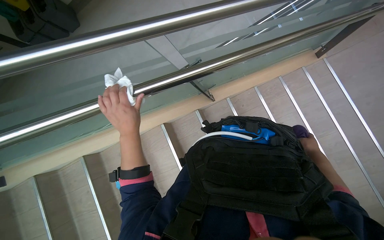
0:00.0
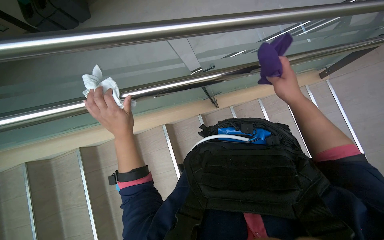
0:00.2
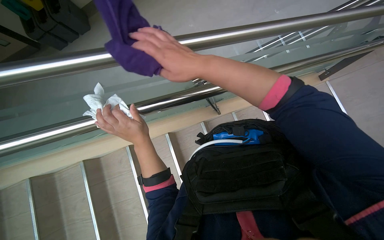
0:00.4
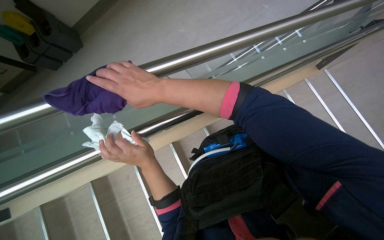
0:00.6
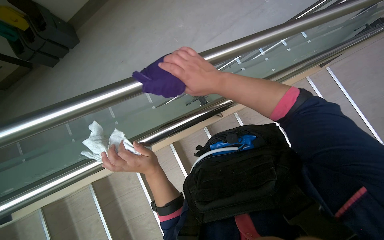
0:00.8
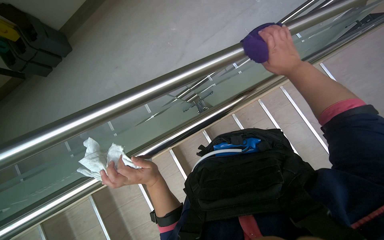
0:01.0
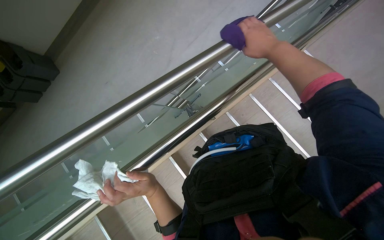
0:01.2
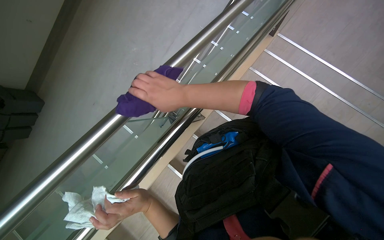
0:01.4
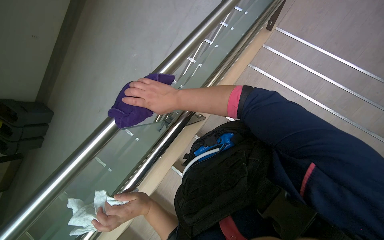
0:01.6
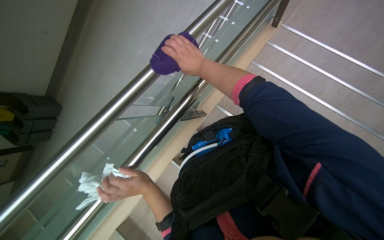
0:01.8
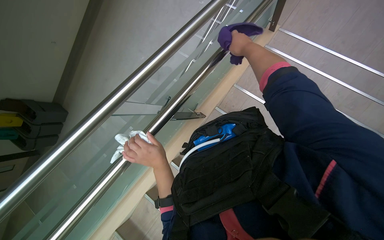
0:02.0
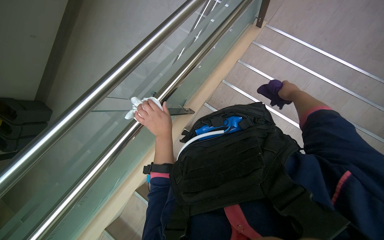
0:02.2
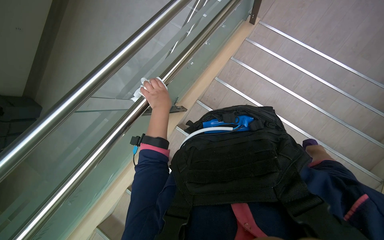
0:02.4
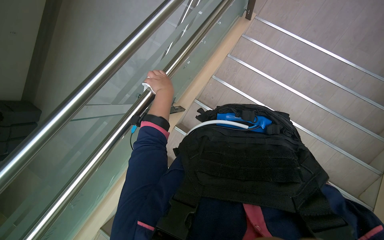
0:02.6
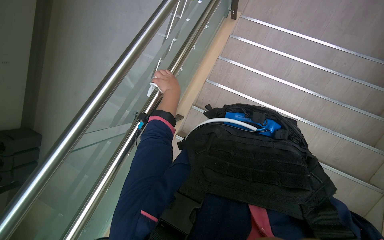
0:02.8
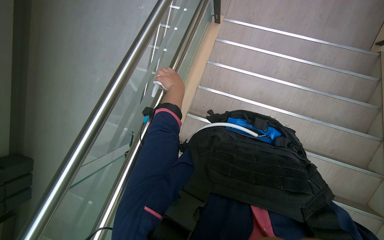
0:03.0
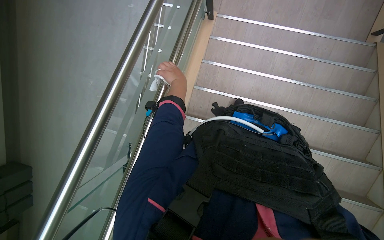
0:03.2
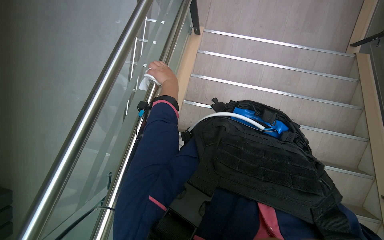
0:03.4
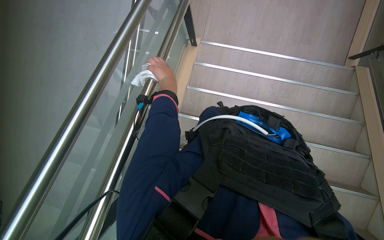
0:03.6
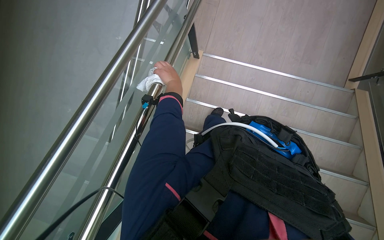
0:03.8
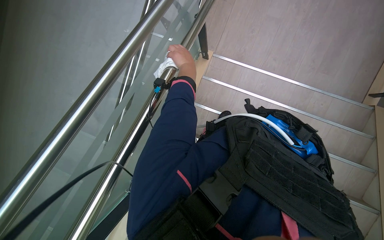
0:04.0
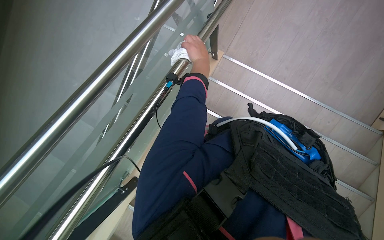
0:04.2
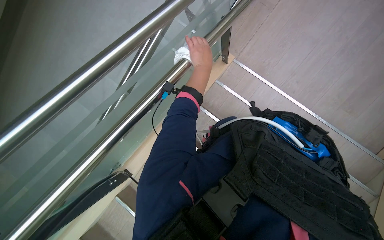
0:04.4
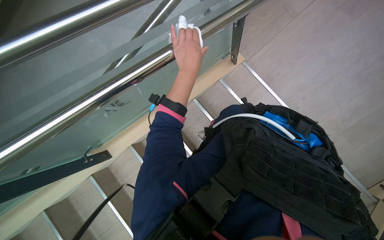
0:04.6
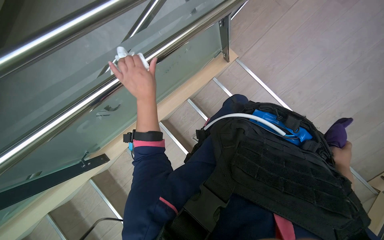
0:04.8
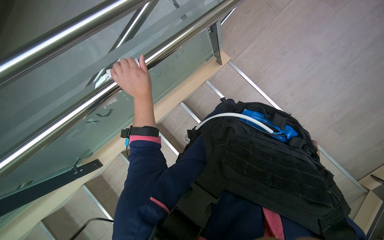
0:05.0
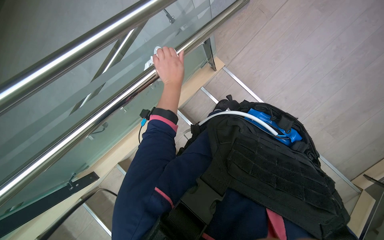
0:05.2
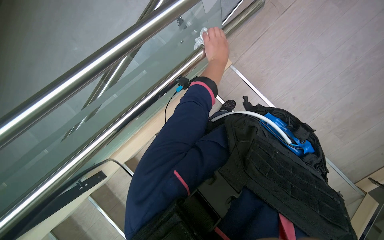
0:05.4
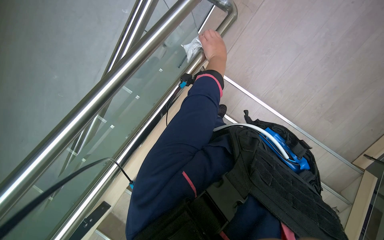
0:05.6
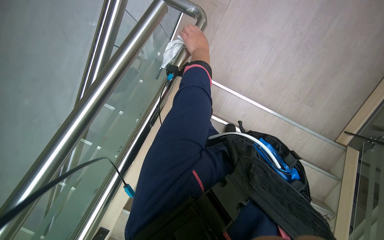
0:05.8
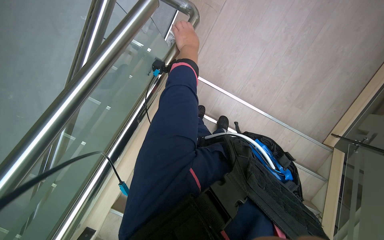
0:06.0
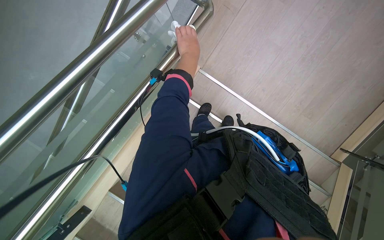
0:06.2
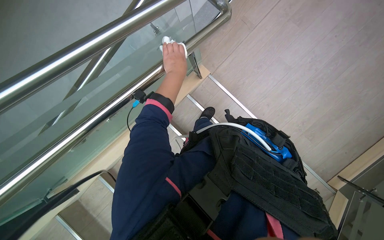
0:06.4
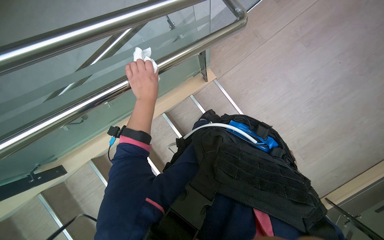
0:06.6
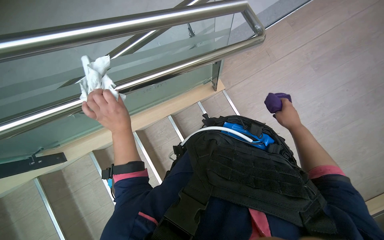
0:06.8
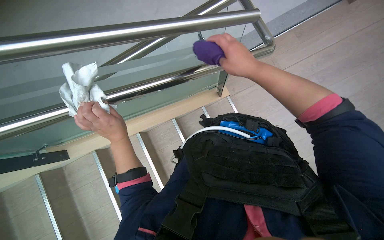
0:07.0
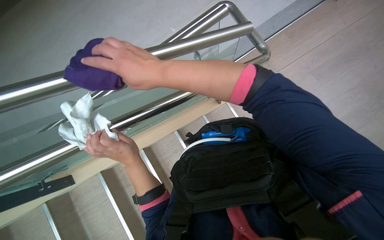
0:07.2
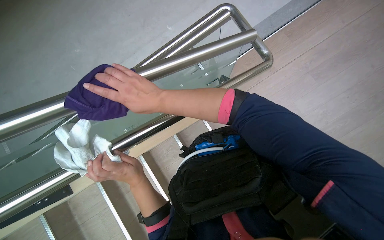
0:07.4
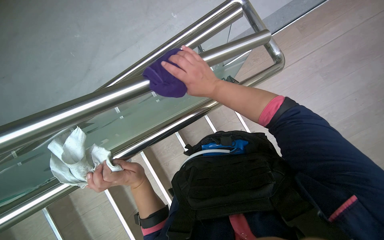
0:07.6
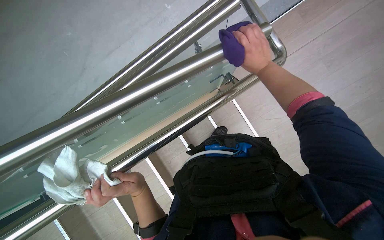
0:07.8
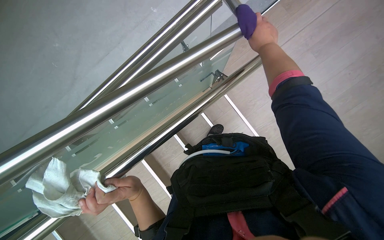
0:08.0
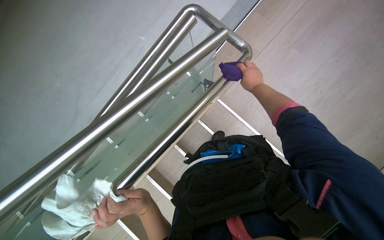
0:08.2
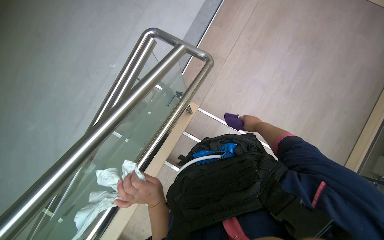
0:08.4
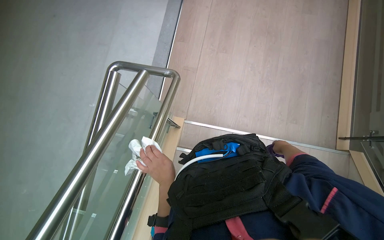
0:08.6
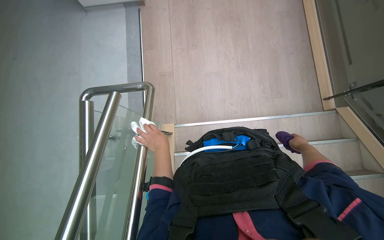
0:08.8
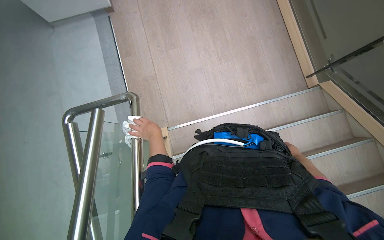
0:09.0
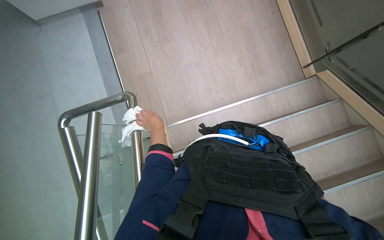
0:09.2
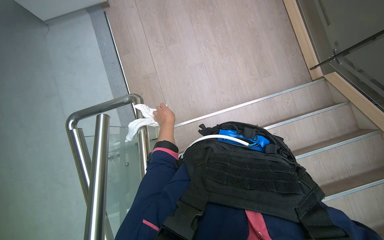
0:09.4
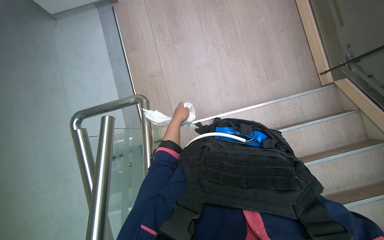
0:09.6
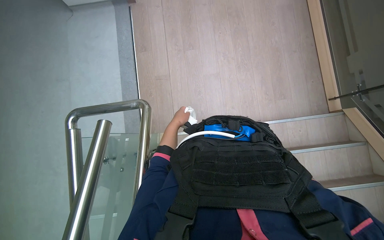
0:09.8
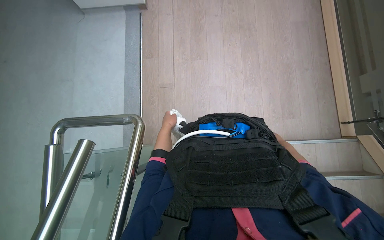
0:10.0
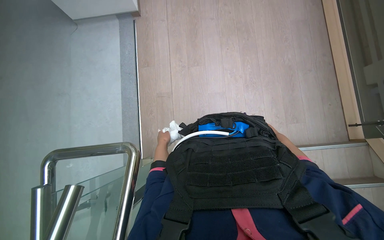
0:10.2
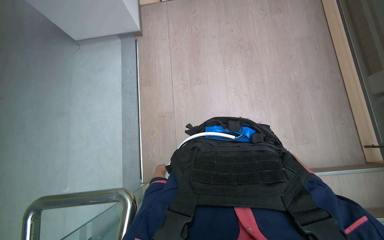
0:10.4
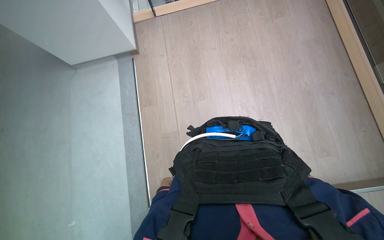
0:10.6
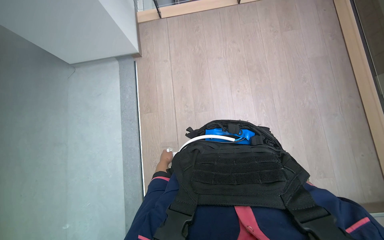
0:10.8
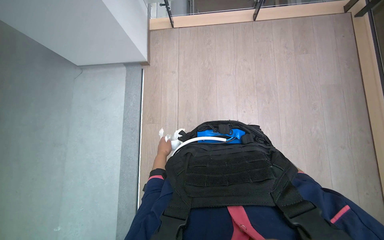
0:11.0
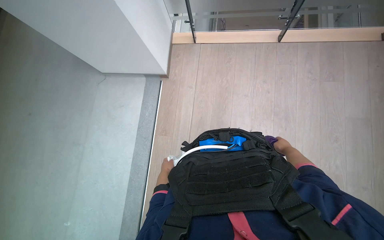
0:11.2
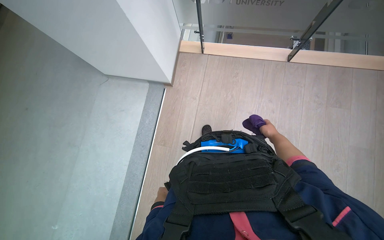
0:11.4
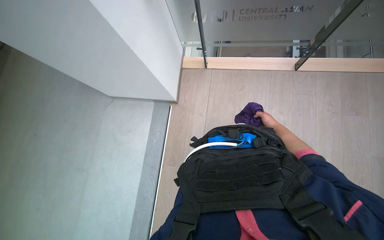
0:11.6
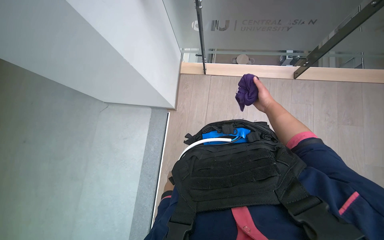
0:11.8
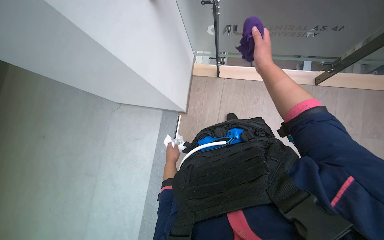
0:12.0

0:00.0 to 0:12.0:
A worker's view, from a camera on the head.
Job: wiping surfaces.
The whole recording: Wiping metal and glass railings. The worker wipes metal and glass railings with a white and purple cloth.
0:00.0 to 0:01.6: The scene rotates counterclockwise by approximately 30 degrees.
0:03.0 to 0:04.4: The view tips upward by about 15 degrees. The left hand travels up the picture by approximately 30 cm.
0:04.4 to 0:06.0: The left hand goes left and right, roughly 25 cm each way, reversing 2 times.
0:07.6 to 0:09.0: The wearer looks approximately 75 degrees further to the right.
0:09.0 to 0:10.4: The view tilts some 10 degrees upward. The left hand is displaced farther from the camera and down the picture by about 30 cm.
0:10.4 to 0:12.0: The camera is carried about 90 cm. The wearer's head swings approximately 20 degrees to the left.

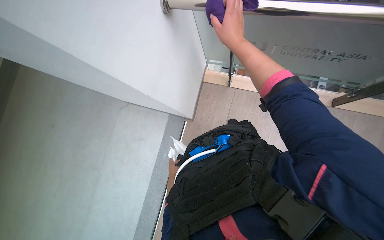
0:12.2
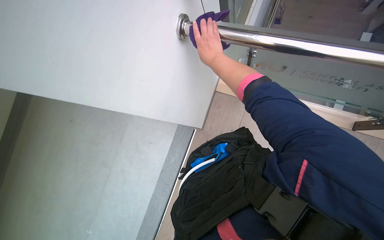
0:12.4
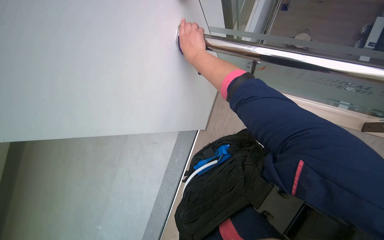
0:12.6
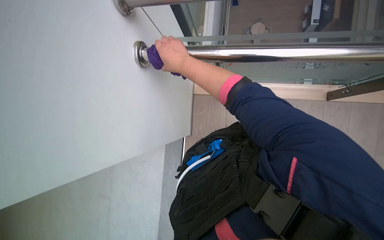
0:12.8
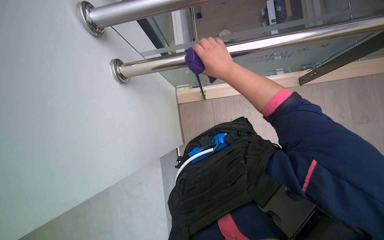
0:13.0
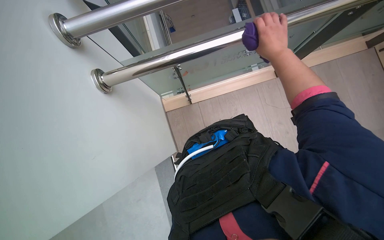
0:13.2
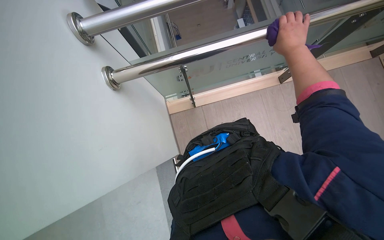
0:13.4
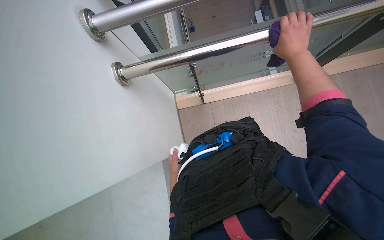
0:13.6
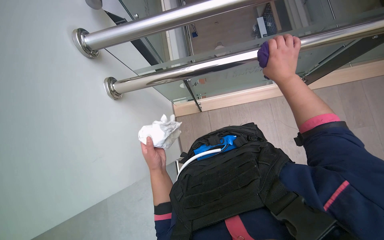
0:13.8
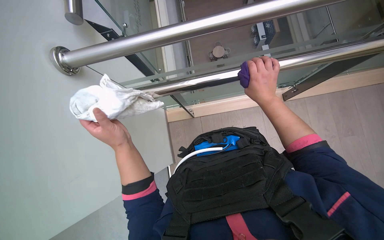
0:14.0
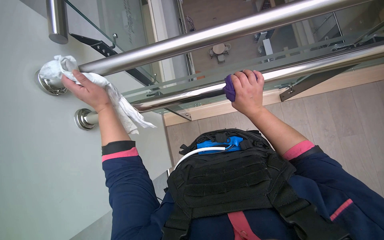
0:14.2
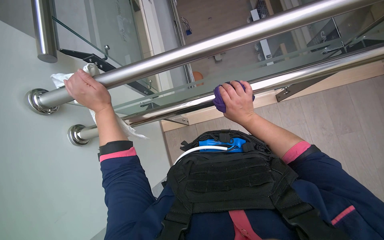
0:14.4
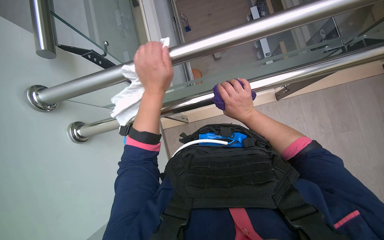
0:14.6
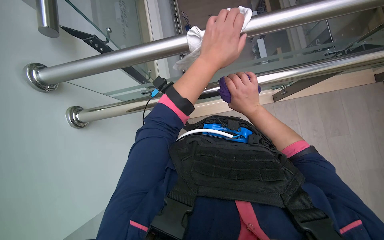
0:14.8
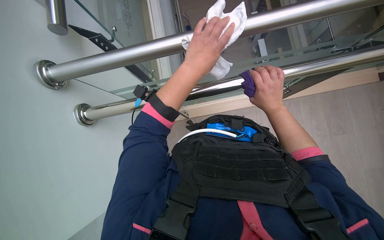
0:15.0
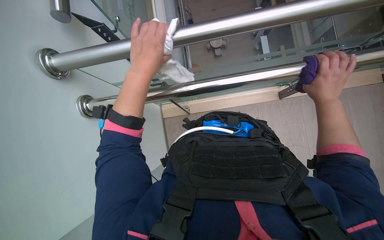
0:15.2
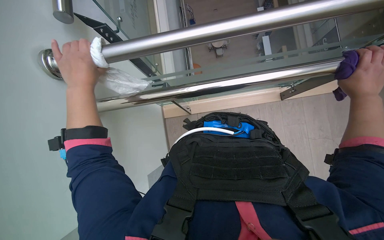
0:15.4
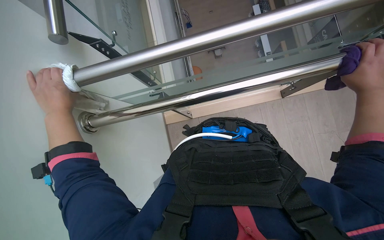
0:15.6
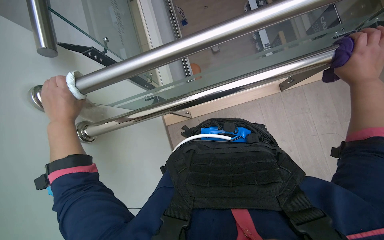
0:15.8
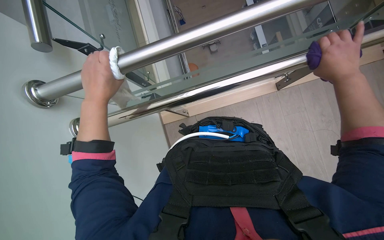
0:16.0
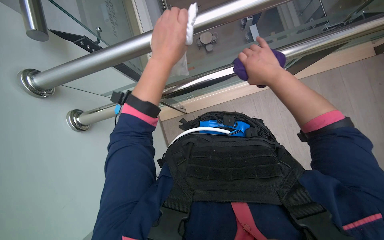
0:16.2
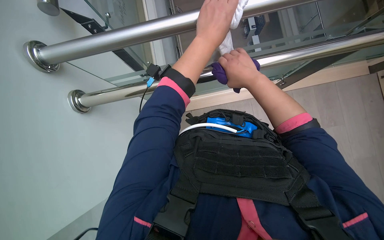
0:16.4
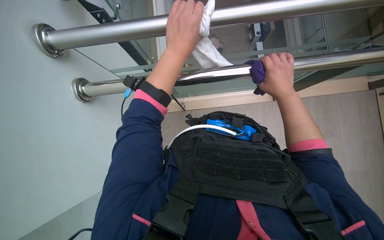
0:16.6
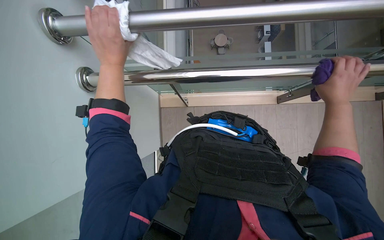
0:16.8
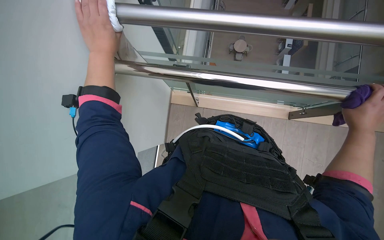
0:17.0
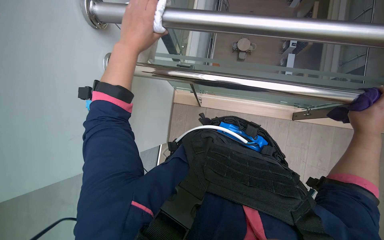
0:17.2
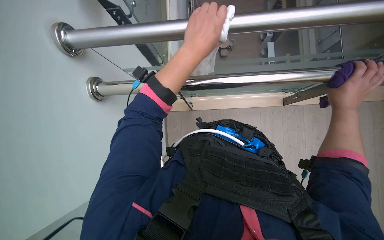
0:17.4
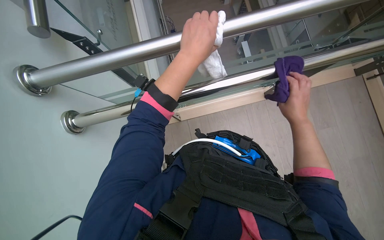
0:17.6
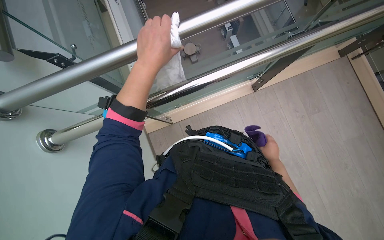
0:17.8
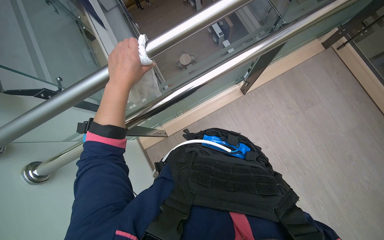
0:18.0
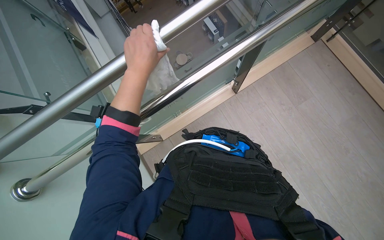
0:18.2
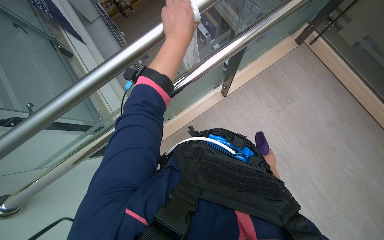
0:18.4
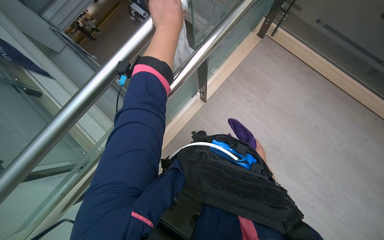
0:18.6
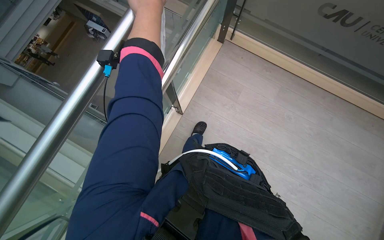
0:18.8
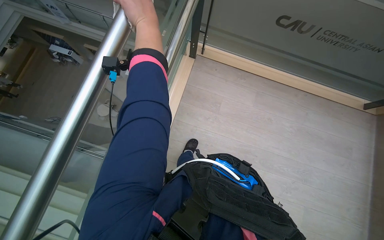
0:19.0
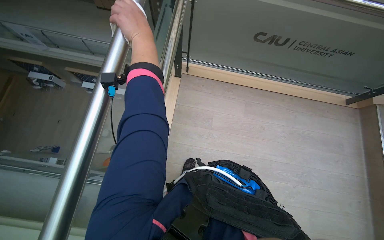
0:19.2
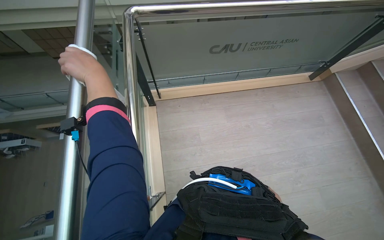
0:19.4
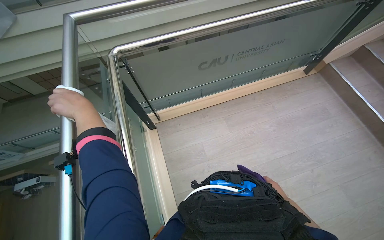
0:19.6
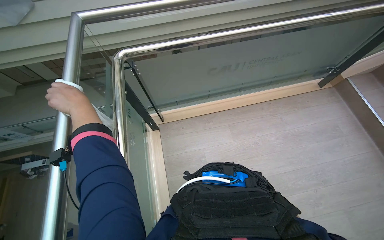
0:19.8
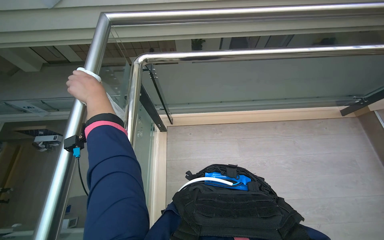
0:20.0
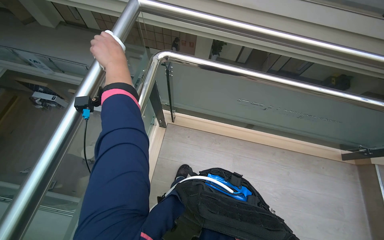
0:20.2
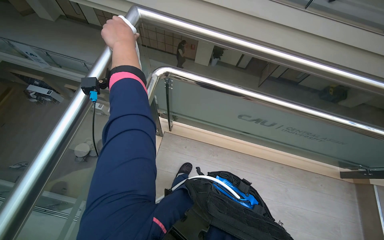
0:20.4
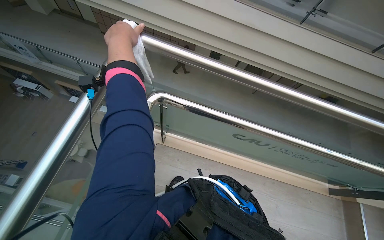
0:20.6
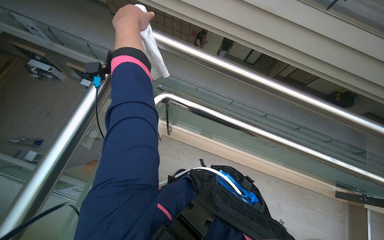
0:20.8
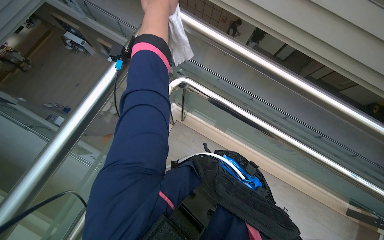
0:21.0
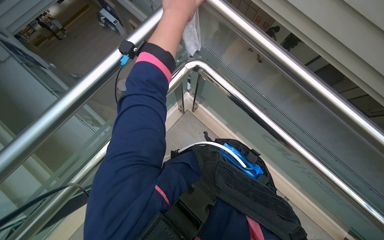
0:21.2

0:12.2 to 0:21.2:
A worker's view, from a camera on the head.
Job: wiping surfaces.
The whole recording: Wiping metal and glass railings. The worker wipes metal and glass railings with a white and purple cloth.
0:12.2 to 0:13.8: The right hand shifts roughly 25 cm to the right.
0:13.8 to 0:15.2: The left hand goes left and right, about 30 cm each way, reversing 2 times, while the right hand moves to the right and down the picture, some 35 cm.
0:15.2 to 0:16.6: The left hand goes left and right, some 40 cm each way, reversing 2 times. The right hand swings left and right, some 30 cm each way, with 2 reversals.
0:18.2 to 0:19.8: The head turns to the right by approximately 75 degrees. The camera pitches upward, by some 20 degrees.
0:19.8 to 0:21.2: The wearer moves roughly 40 cm. The head rotates roughly 55 degrees to the left.
